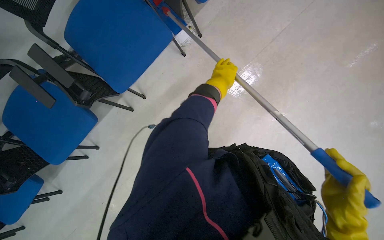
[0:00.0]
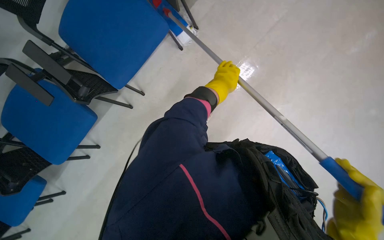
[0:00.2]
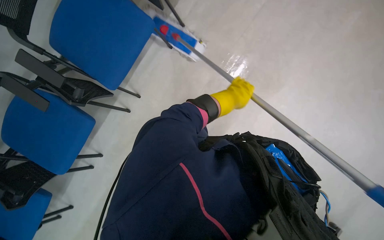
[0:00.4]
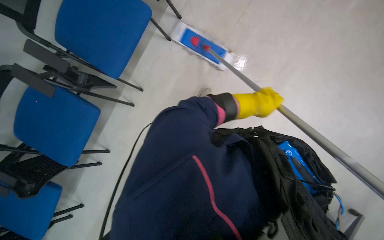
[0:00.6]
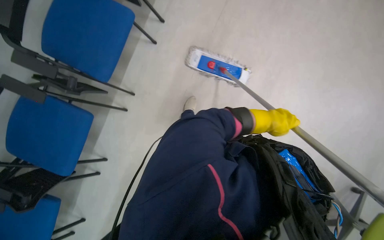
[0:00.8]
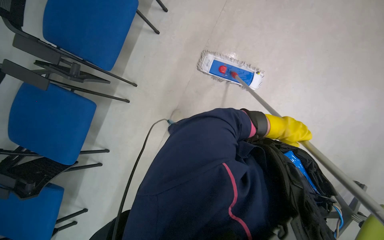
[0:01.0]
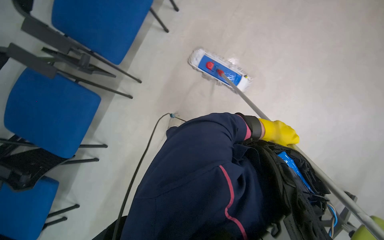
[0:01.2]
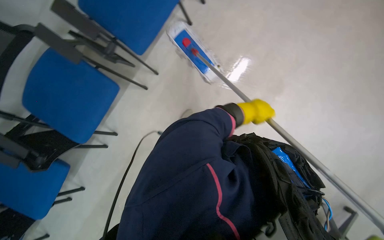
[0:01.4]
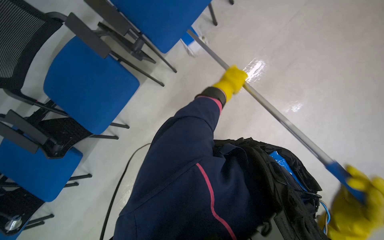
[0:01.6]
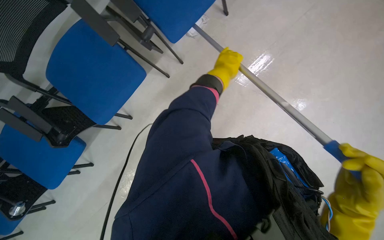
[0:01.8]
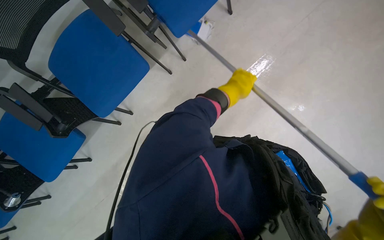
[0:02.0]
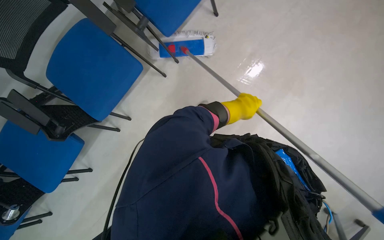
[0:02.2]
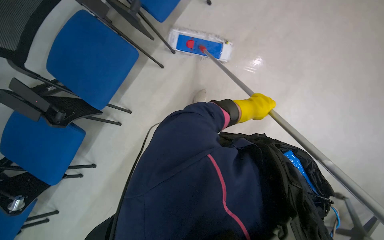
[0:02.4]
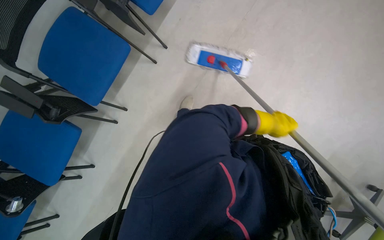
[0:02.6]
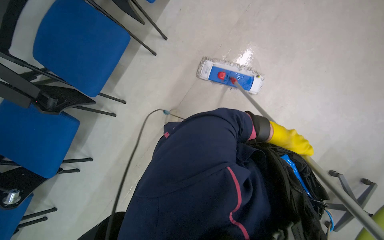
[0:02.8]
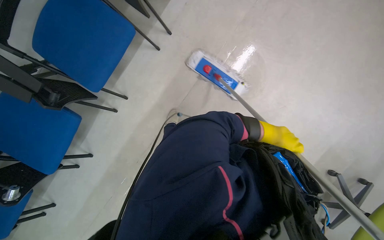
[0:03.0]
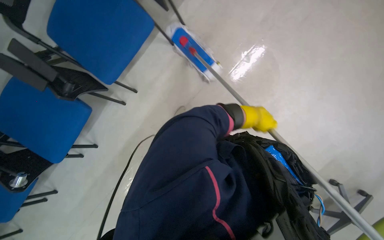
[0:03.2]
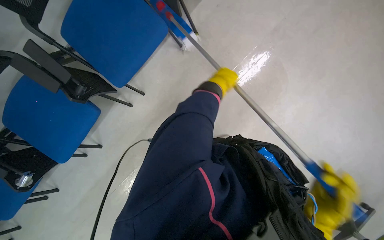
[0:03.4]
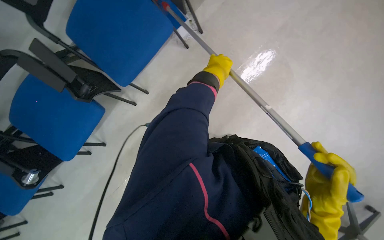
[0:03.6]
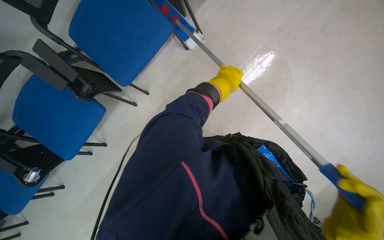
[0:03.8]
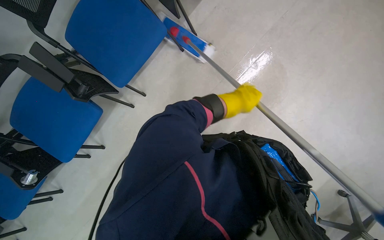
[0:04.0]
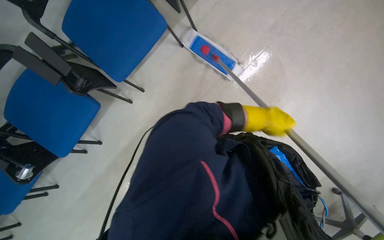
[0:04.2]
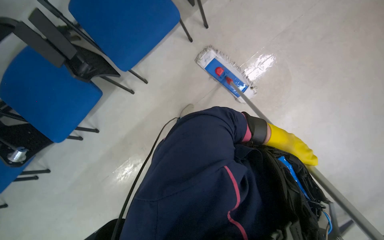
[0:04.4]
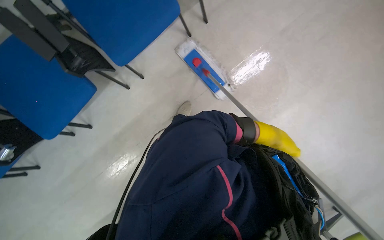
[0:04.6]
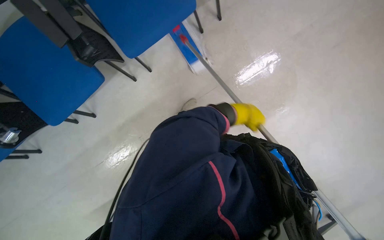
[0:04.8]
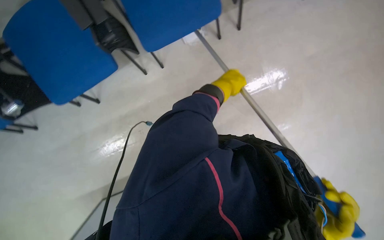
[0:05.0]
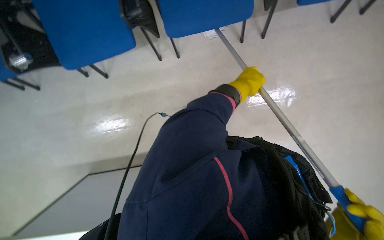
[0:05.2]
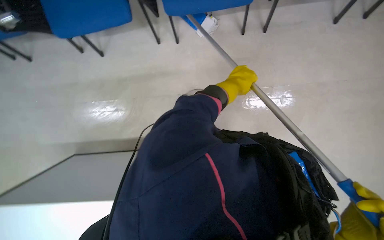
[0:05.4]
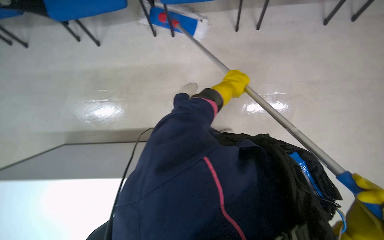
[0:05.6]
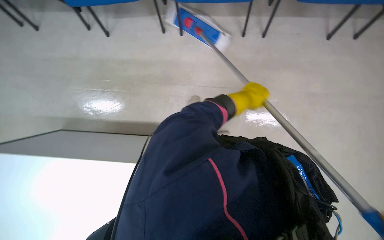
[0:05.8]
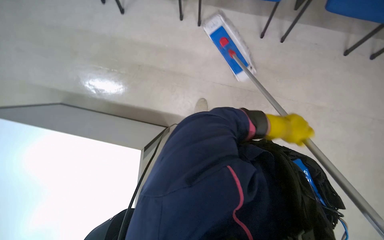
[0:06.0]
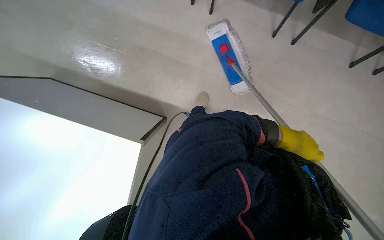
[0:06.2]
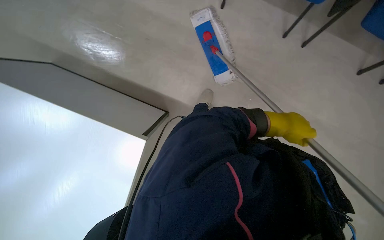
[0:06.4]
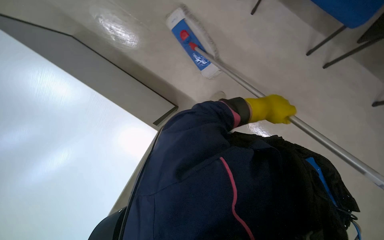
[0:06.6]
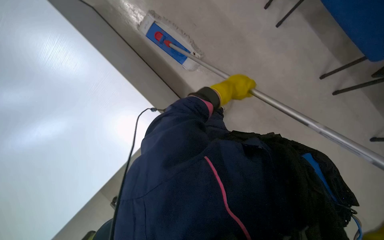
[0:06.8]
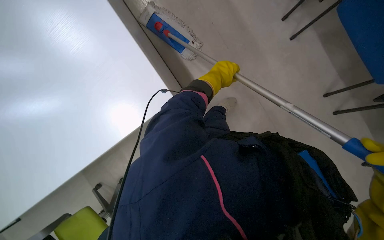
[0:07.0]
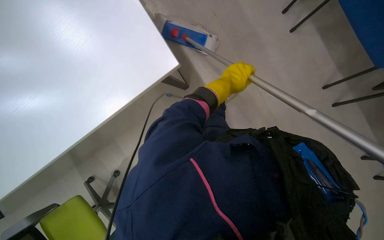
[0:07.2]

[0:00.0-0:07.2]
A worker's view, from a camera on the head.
Job: mopping floor.
The whole recording: Mopping floor and moving chairs. The worker mops the floor and moves chairs to clear the area for cleaning.
0:00.0 to 0:01.4: The left hand moves down the picture, roughly 35 cm.
0:01.4 to 0:02.8: The left hand goes some 15 cm farther from the camera.
0:02.8 to 0:04.4: The left hand moves some 35 cm to the left and comes back.
0:04.4 to 0:05.8: Everything in view rotates roughly 35 degrees clockwise. The left hand goes about 35 cm to the left and up the picture.
0:05.8 to 0:07.2: Everything in view rotates about 40 degrees clockwise.

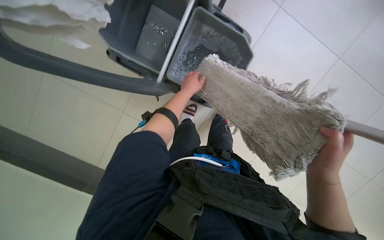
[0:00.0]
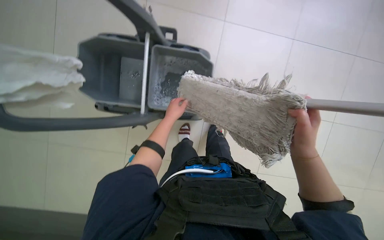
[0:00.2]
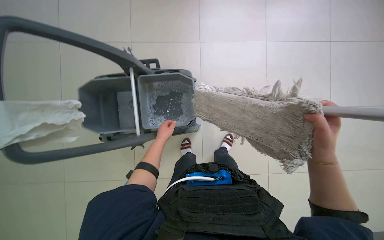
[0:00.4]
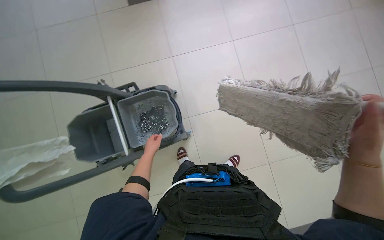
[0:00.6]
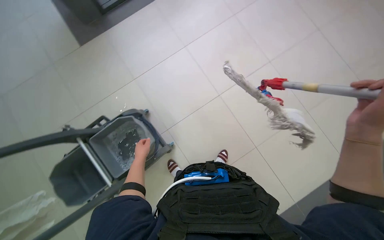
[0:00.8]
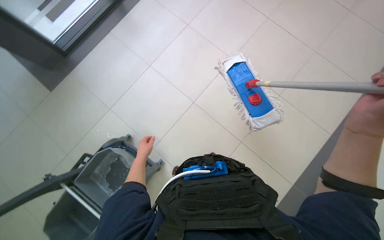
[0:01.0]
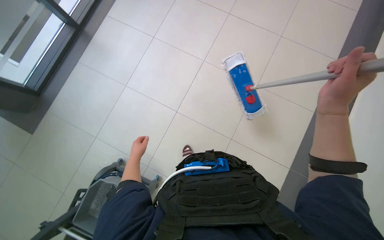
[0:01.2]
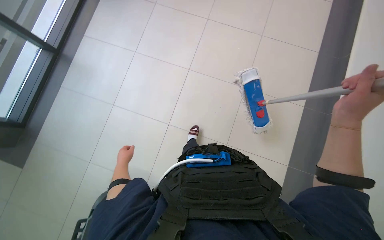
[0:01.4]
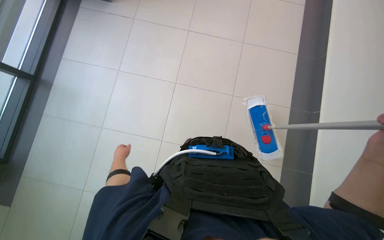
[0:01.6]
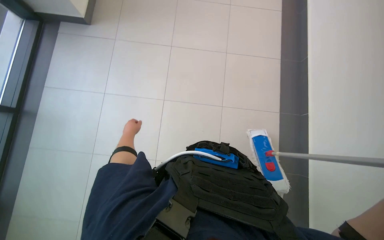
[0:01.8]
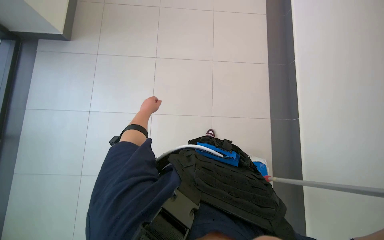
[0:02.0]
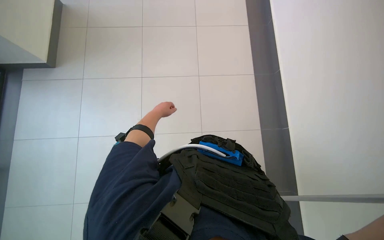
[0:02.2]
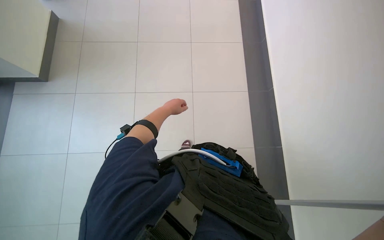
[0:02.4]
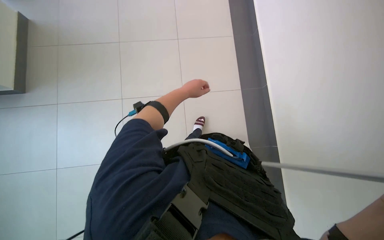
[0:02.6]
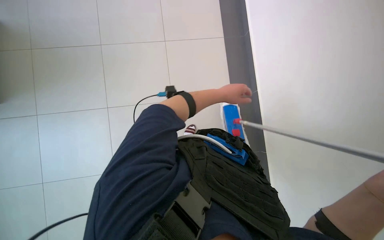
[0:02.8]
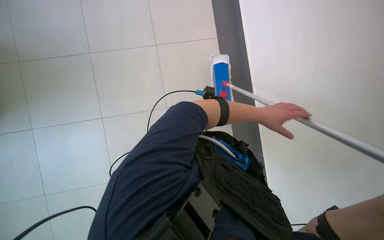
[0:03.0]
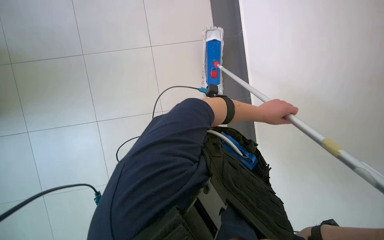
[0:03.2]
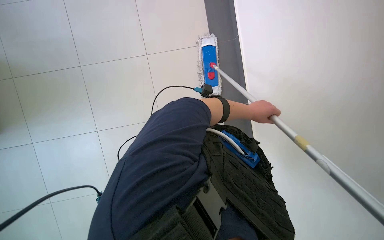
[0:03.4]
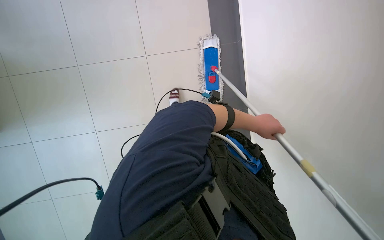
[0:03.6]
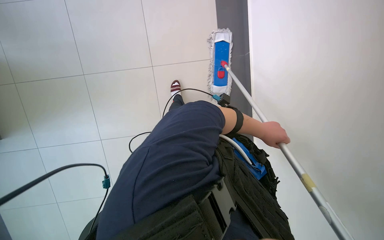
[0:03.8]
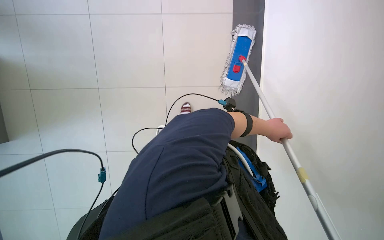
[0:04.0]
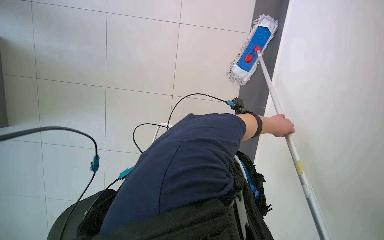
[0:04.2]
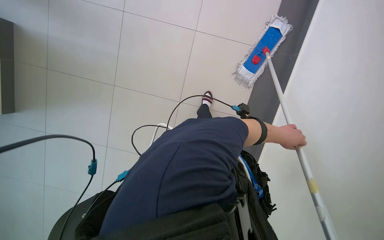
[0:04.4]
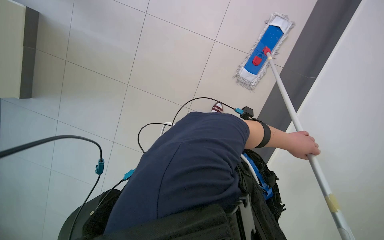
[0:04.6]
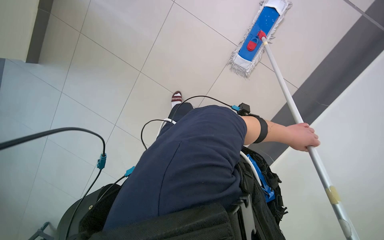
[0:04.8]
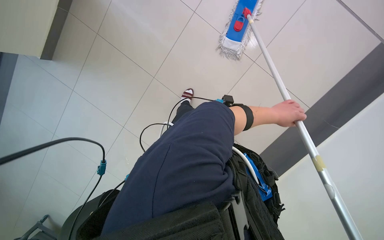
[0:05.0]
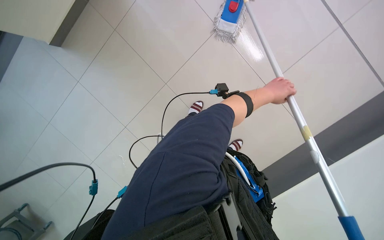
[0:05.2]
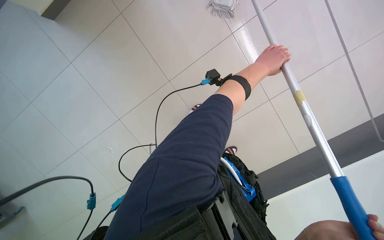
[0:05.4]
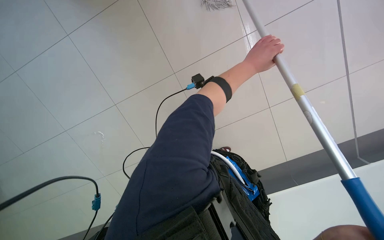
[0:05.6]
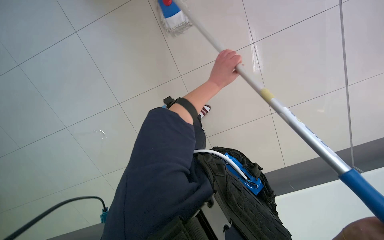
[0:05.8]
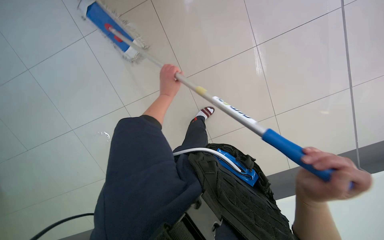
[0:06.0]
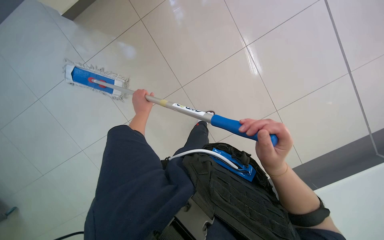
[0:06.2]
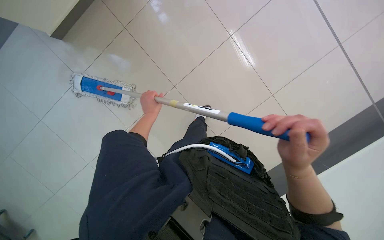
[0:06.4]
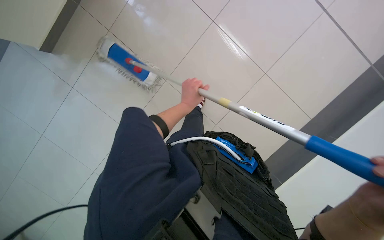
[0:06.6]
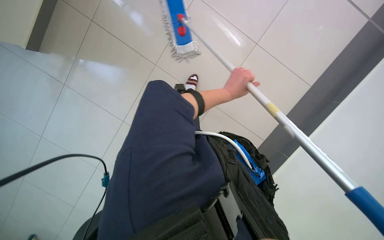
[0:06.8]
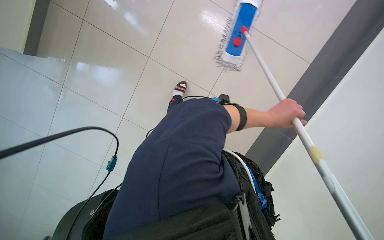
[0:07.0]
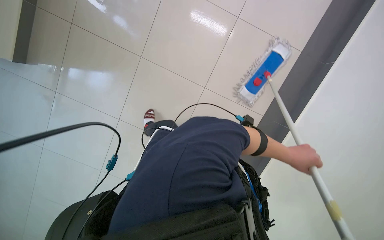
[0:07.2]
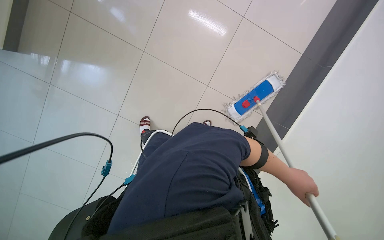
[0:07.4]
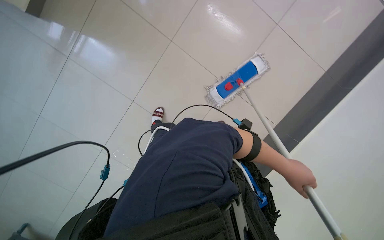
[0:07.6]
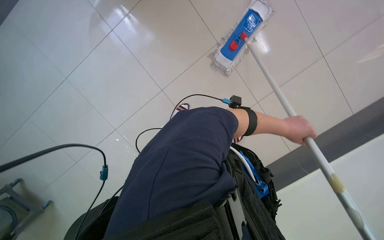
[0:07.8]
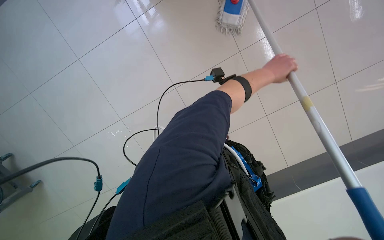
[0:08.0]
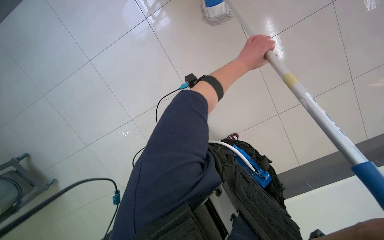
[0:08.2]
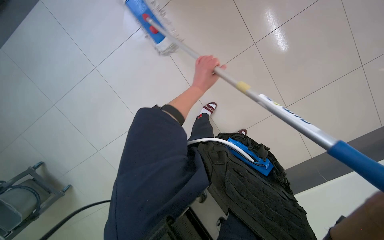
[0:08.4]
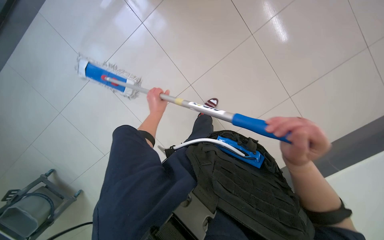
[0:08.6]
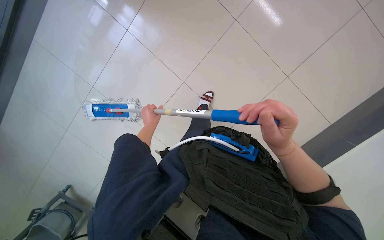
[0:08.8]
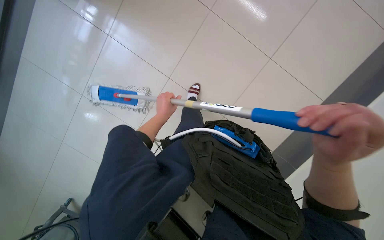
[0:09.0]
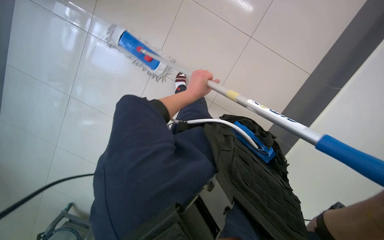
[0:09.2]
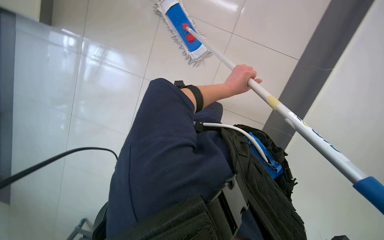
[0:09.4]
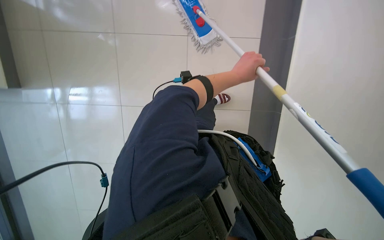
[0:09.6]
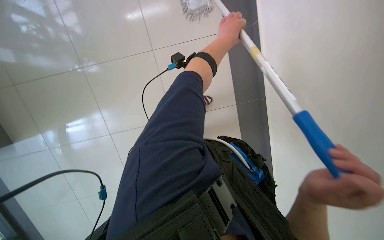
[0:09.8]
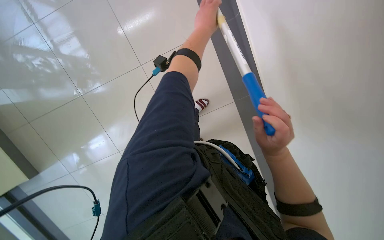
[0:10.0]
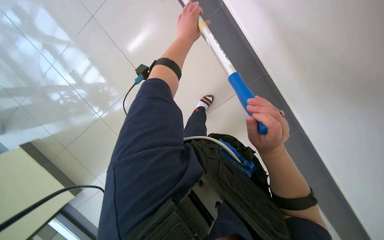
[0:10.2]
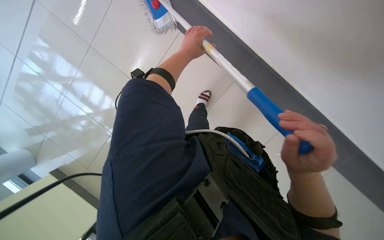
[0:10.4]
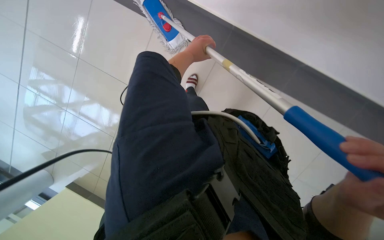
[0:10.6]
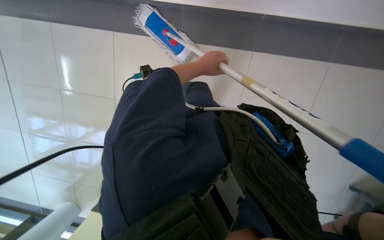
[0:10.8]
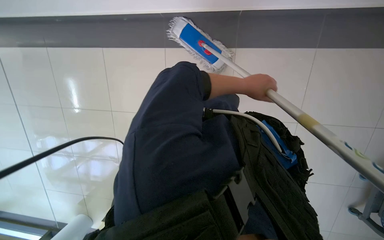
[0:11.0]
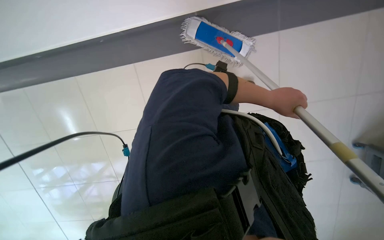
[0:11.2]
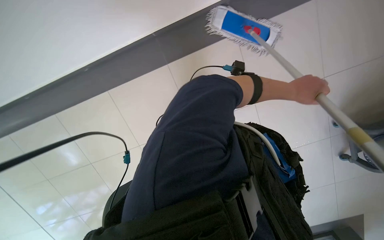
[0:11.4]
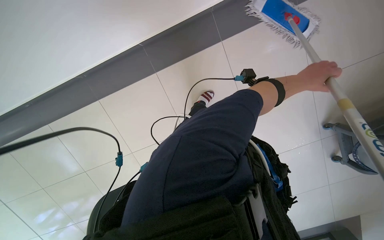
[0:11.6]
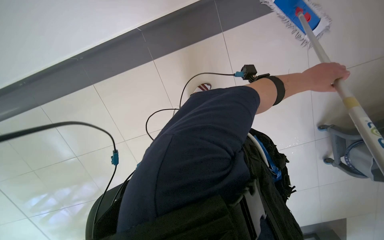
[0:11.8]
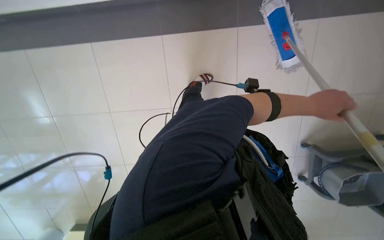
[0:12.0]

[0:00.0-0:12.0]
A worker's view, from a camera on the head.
Job: mopping floor.
The whole recording: Mopping tiled floor. The worker mops the tiled floor with a long-handled mop.
0:01.6 to 0:03.0: The head rotates about 20 degrees to the right. The left hand moves to the right and up the picture, approximately 80 cm.
0:04.4 to 0:06.0: The camera pitches downward, by some 15 degrees. The scene rotates counterclockwise by some 30 degrees. The left hand is displaced to the left by some 25 cm.
0:07.6 to 0:09.0: The view swings approximately 20 degrees to the left. Everything in view rotates roughly 35 degrees counterclockwise.
0:10.4 to 0:12.0: The wearer looks roughly 25 degrees further to the left. The left hand travels to the right by approximately 20 cm.
